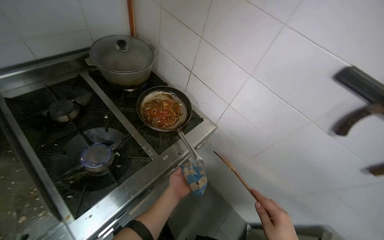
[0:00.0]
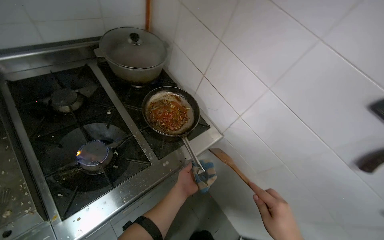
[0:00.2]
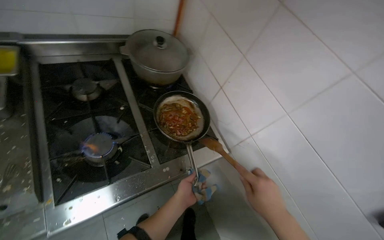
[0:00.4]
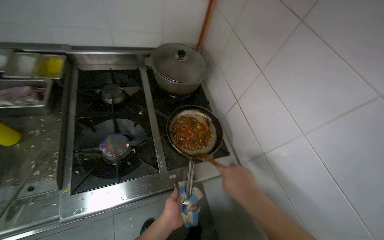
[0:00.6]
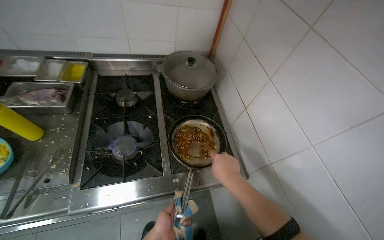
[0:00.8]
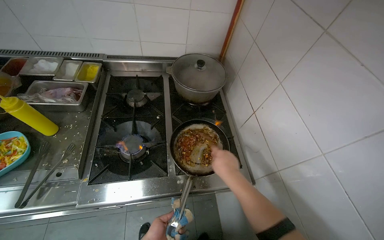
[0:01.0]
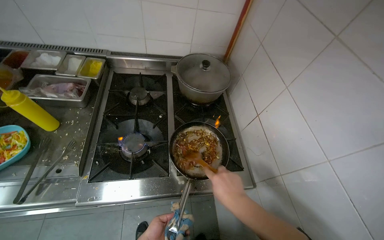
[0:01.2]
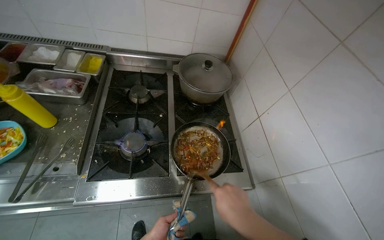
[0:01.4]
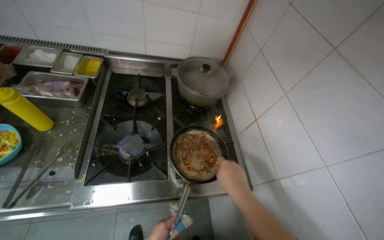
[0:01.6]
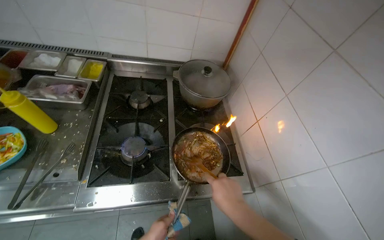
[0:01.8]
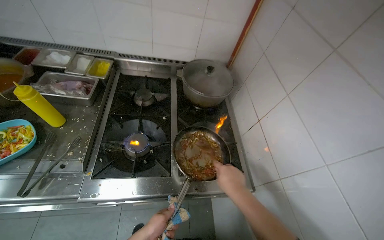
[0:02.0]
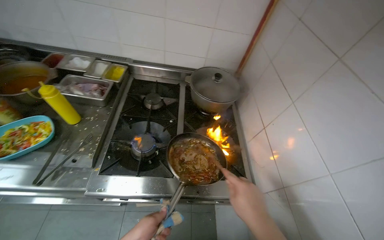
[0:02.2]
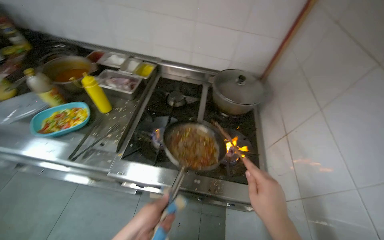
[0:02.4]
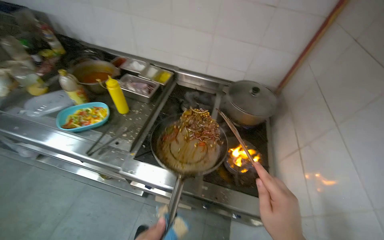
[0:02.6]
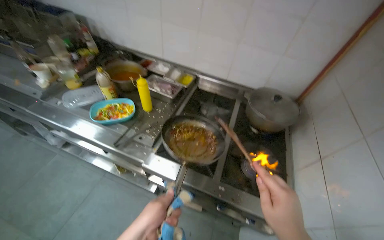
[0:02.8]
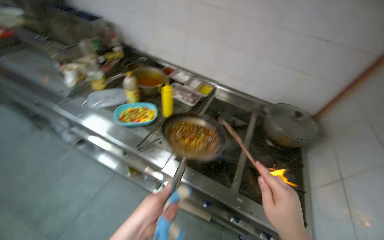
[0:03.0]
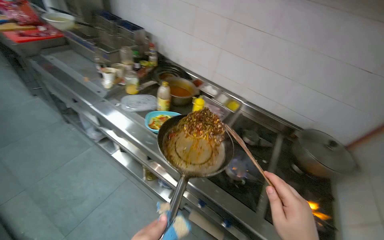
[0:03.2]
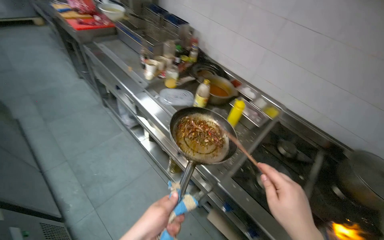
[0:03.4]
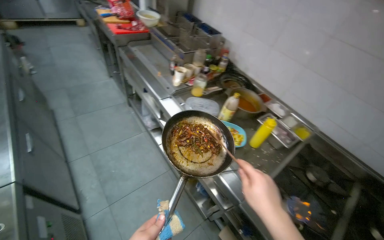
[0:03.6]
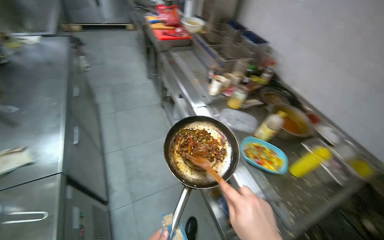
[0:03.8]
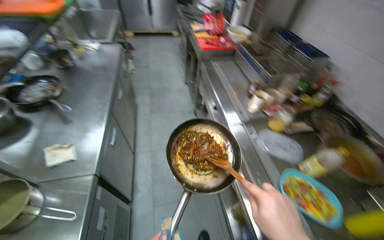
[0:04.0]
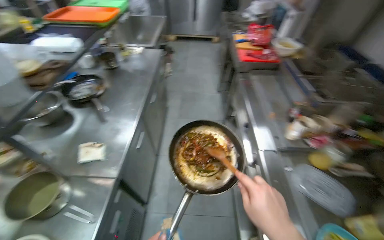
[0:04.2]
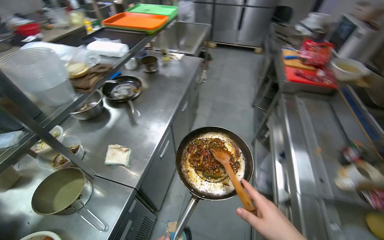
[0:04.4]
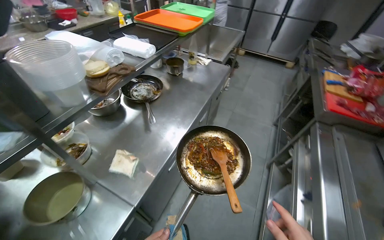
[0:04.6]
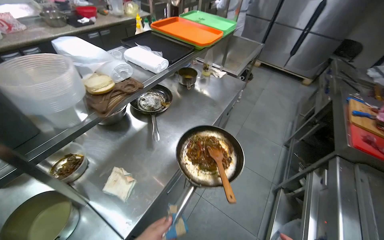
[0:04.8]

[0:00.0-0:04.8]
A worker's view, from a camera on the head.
Job: cooking food.
The whole recording: Stir-frying ingredients in pans. The worker adds chopped meat, sauces, and seasoning to pans, then stir-fries the ingredients.
0:00.0 to 0:01.6: The wearer's head swings about 35 degrees to the left.
0:01.6 to 0:03.2: The wearer's head swings some 40 degrees to the left. The camera pitches upward, by about 15 degrees.
0:03.2 to 0:04.8: The camera travels about 80 cm. The wearer looks roughly 90 degrees further to the left.

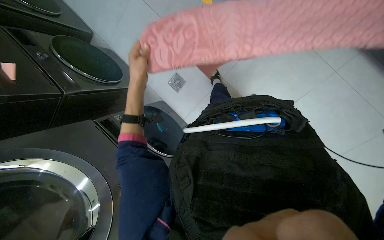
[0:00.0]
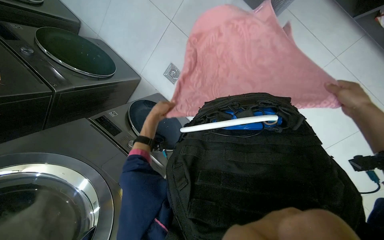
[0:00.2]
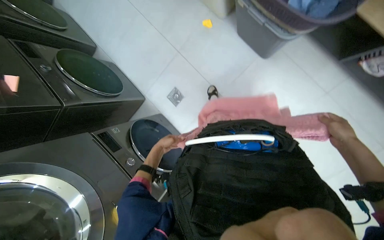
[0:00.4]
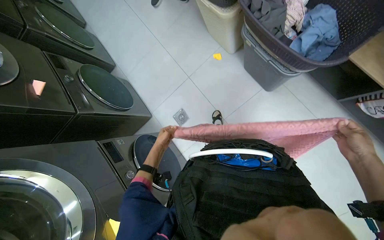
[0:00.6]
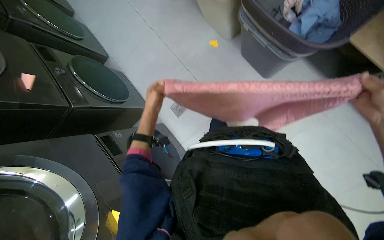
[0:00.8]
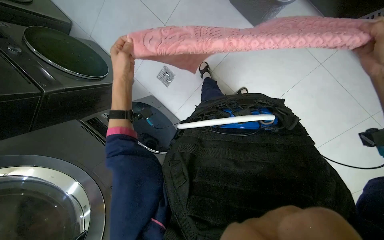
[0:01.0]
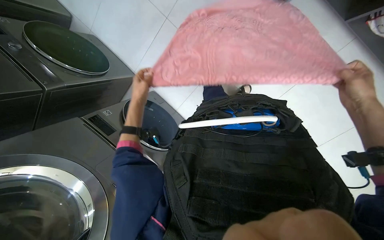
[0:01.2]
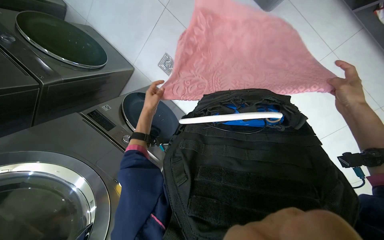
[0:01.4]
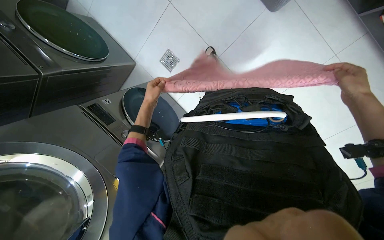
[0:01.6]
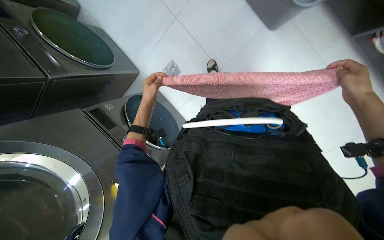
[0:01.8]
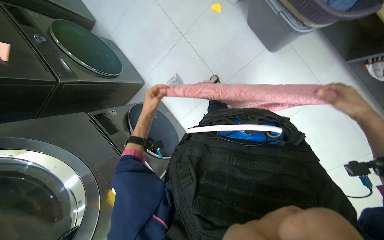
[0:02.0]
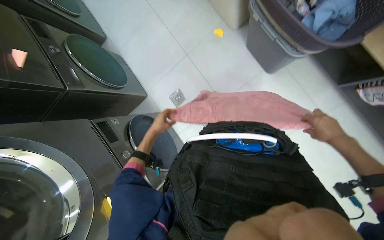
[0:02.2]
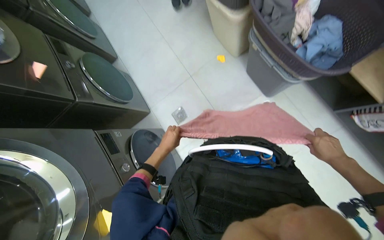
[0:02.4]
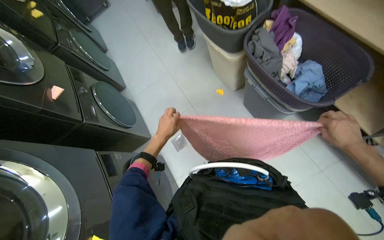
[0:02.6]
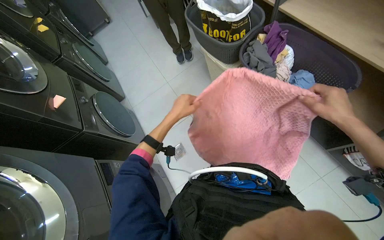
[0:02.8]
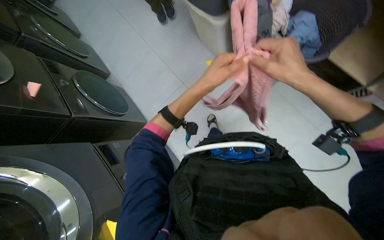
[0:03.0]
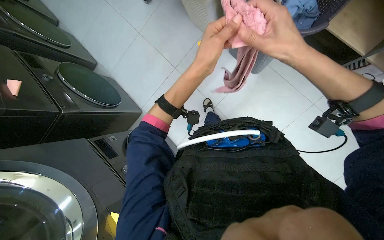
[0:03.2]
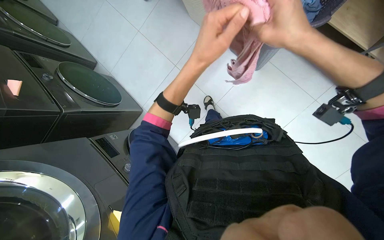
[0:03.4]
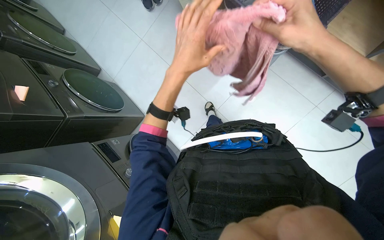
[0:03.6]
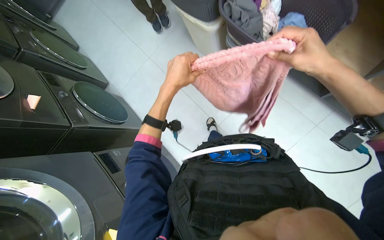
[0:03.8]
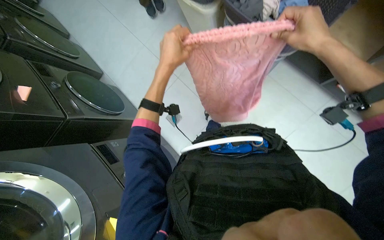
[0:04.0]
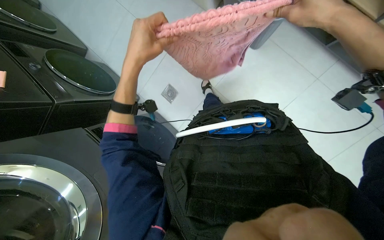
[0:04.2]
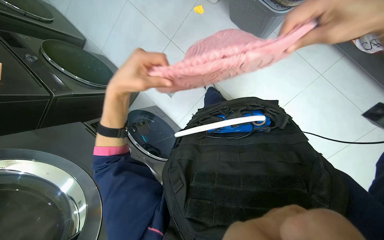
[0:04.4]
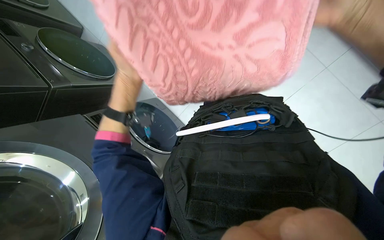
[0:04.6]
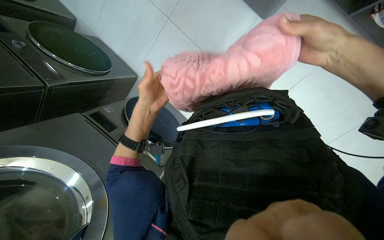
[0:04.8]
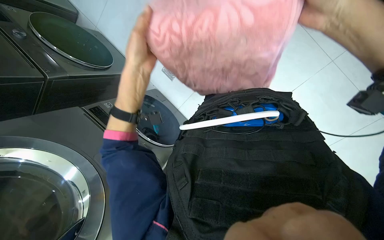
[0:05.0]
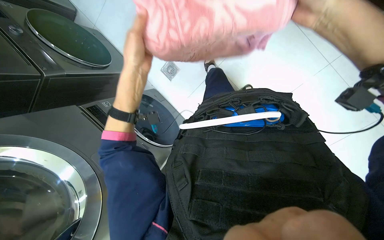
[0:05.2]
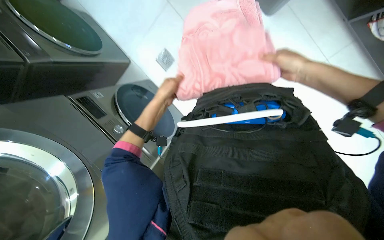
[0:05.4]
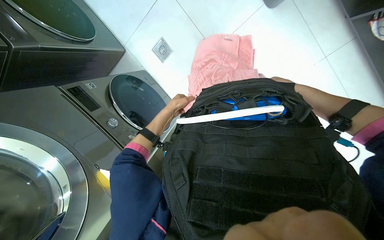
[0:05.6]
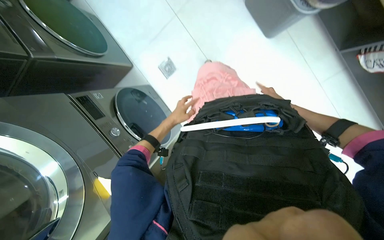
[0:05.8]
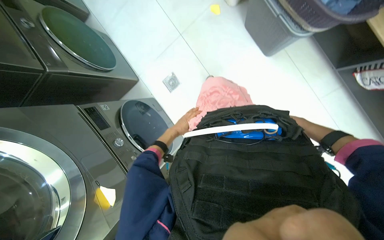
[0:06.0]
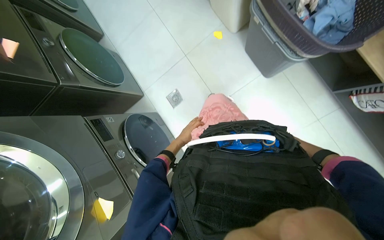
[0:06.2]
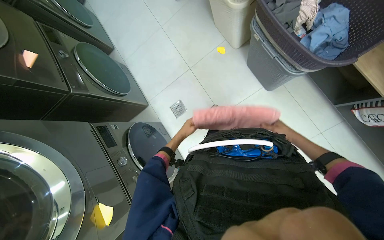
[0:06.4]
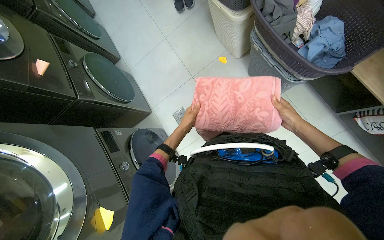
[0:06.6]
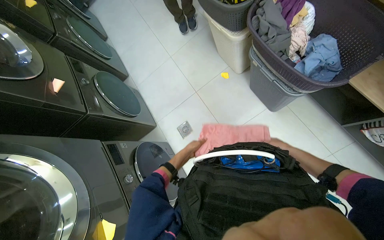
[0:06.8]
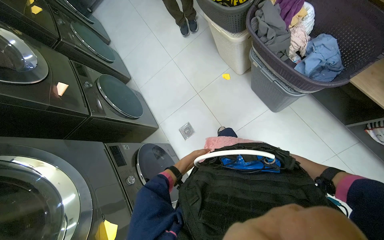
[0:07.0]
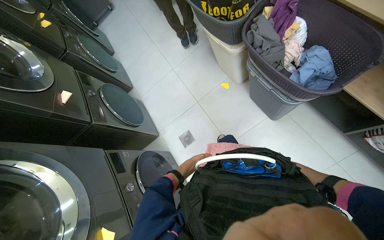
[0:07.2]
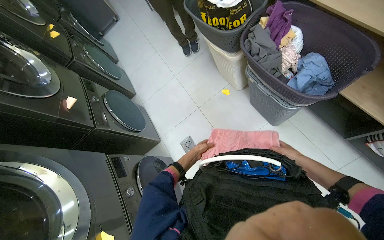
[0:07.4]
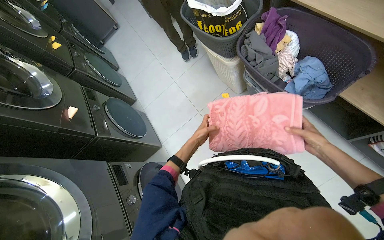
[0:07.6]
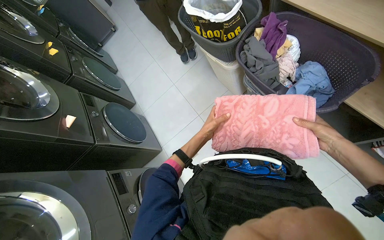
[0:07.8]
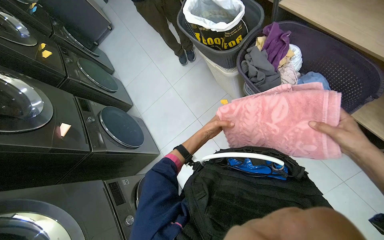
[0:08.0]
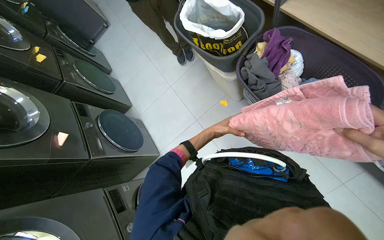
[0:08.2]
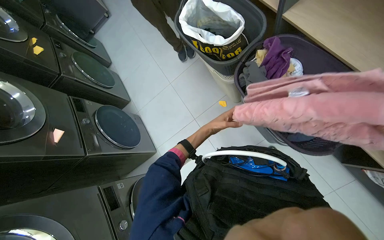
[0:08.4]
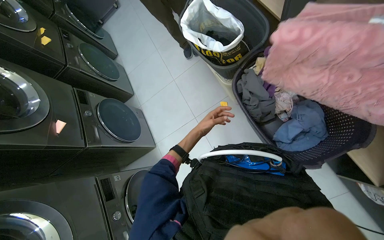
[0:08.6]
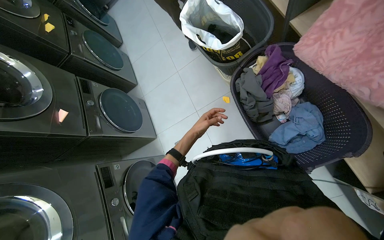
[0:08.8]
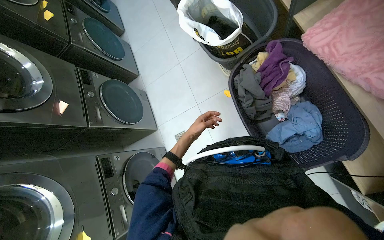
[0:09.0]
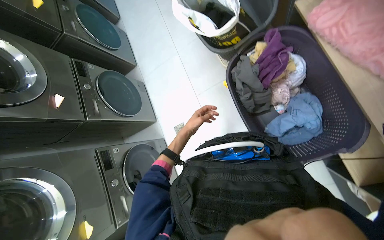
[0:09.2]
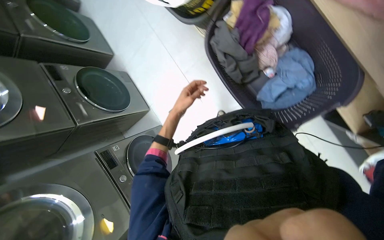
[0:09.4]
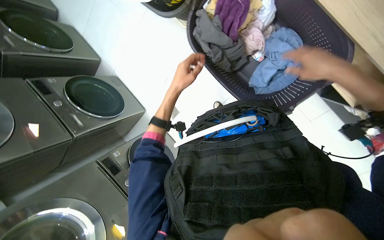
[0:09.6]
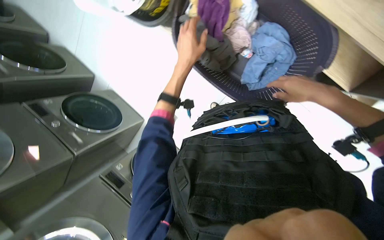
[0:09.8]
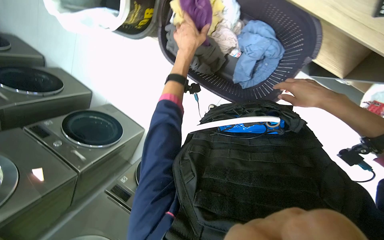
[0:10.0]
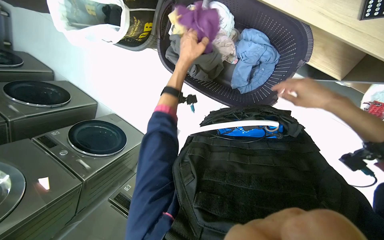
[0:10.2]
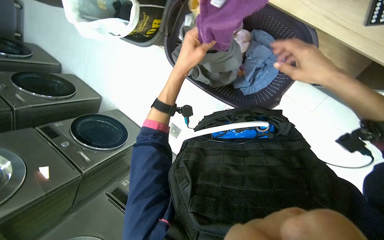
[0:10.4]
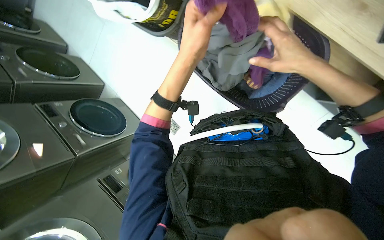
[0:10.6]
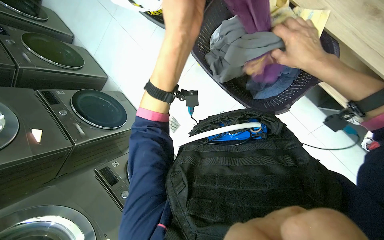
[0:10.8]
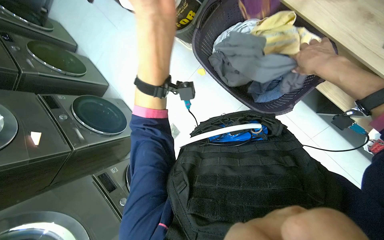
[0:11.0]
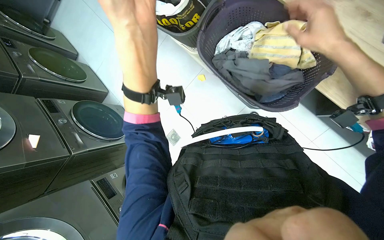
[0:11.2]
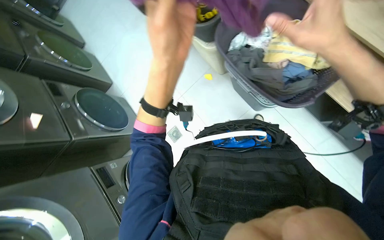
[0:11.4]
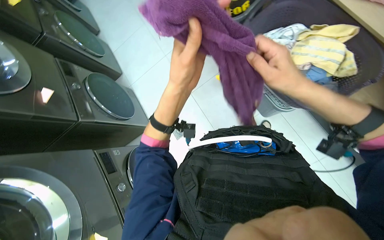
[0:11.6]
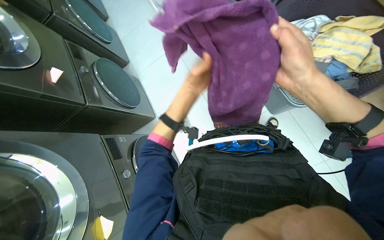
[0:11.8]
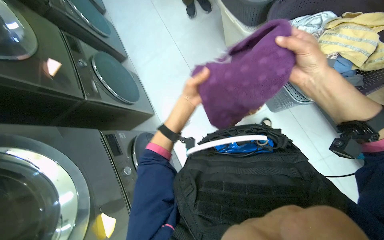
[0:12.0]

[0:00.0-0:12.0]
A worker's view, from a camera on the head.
Job: managing laundry.
The whole recording: Folding and sorting laundry items. The worker folds various laundry items and places them into baskets or bags.
0:01.6 to 0:03.0: The view tilts about 25 degrees upward. The right hand moves to the left and nearer to the camera, some 25 cm. Meanwhile the left hand goes nearer and farther, approximately 25 cm each way, reversing 2 times.
0:03.0 to 0:04.4: The wearer looks approximately 15 degrees further downward. The left hand is displaced to the left by roughly 15 cm.
0:04.4 to 0:06.0: The left hand moves nearer and farther over about 35 cm, changing direction 2 times.
0:06.0 to 0:07.6: The wearer looks about 30 degrees further upward. The right hand goes about 15 cm to the right.
0:07.6 to 0:09.0: The wearer looks some 15 degrees further downward.
0:09.0 to 0:10.4: Everything in view rotates about 35 degrees counterclockwise.
0:10.4 to 0:12.0: Everything in view rotates some 30 degrees clockwise. The right hand travels to the left by about 20 cm. Meanwhile the left hand moves down the picture, some 25 cm, and moves approximately 25 cm nearer to the camera and comes back.

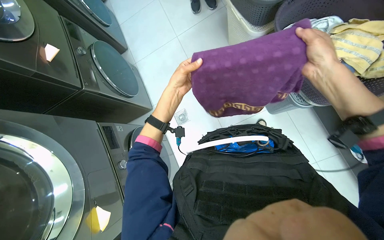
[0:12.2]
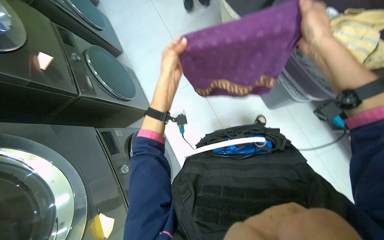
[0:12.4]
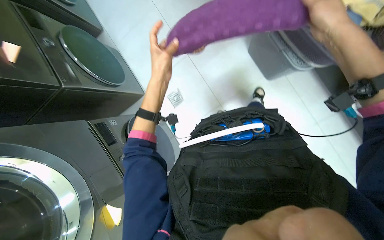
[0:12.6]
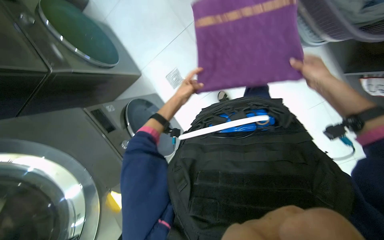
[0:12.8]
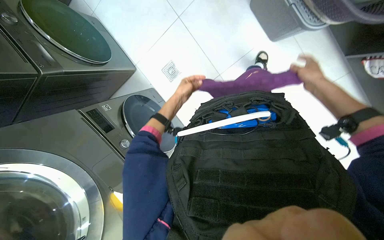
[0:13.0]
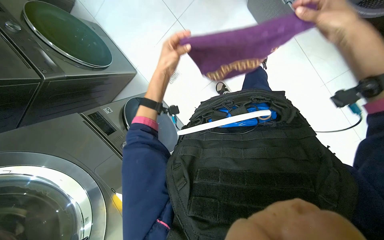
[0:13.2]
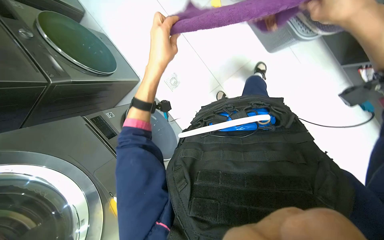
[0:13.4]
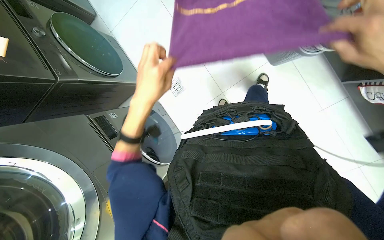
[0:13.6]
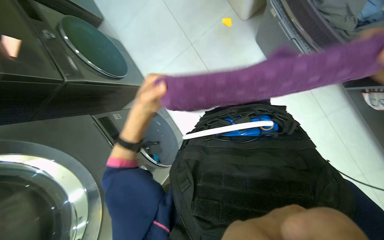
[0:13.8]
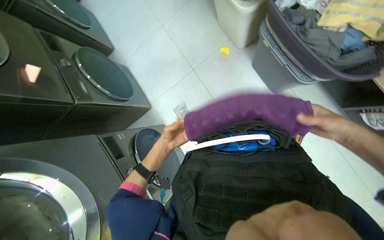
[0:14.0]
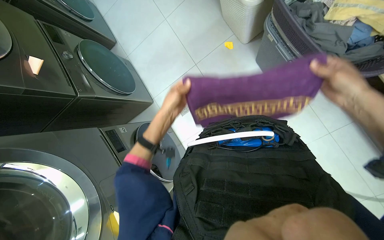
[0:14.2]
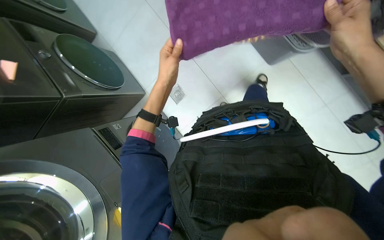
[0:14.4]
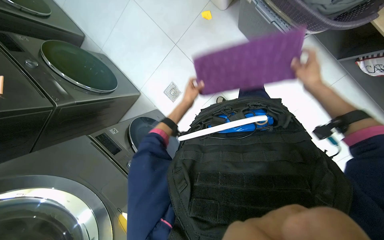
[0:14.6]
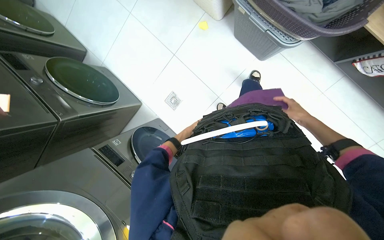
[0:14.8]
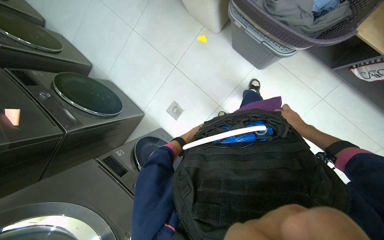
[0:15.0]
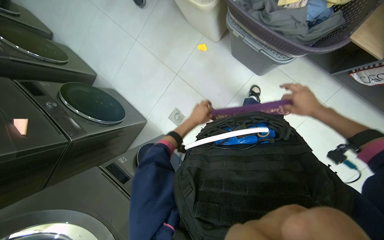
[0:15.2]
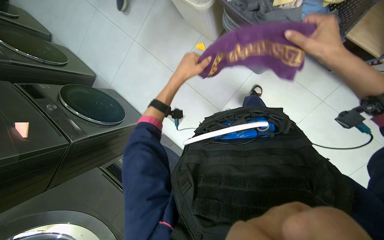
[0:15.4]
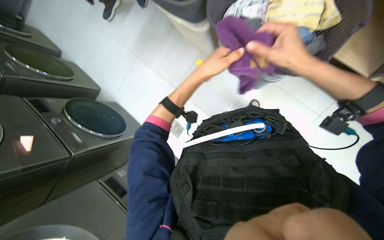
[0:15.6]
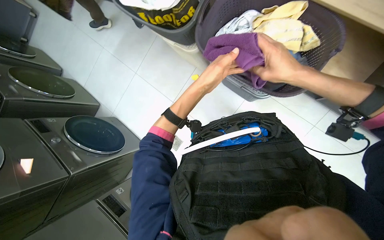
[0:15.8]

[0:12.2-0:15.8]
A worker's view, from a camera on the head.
Job: managing laundry.
The whole recording: Folding and sorting laundry items. The worker folds various laundry items and places them into baskets or bags.
0:14.0 to 0:15.8: The right hand is displaced up the picture by some 20 cm, and reaches about 25 cm farther from the camera, then returns; the left hand goes nearer and farther, about 35 cm each way, reversing 2 times.
